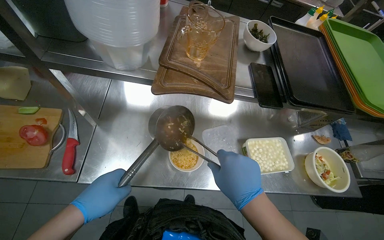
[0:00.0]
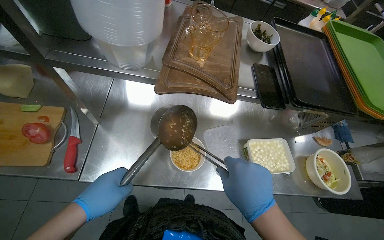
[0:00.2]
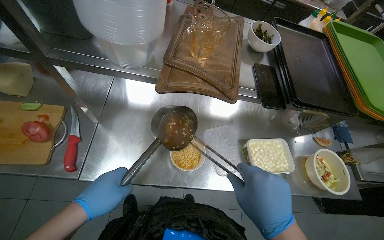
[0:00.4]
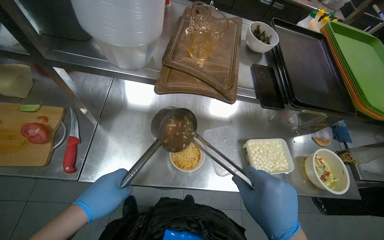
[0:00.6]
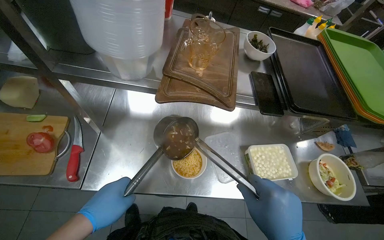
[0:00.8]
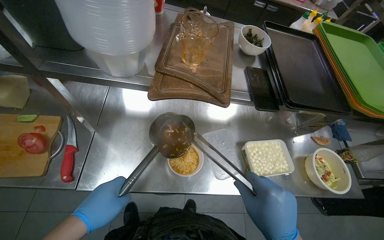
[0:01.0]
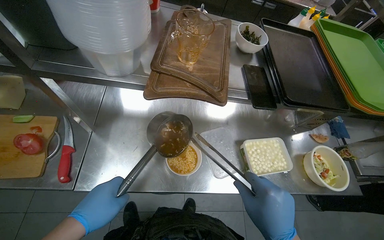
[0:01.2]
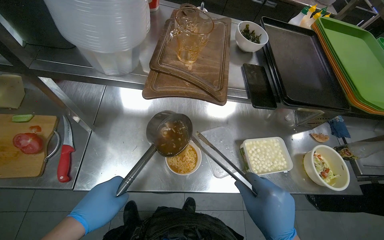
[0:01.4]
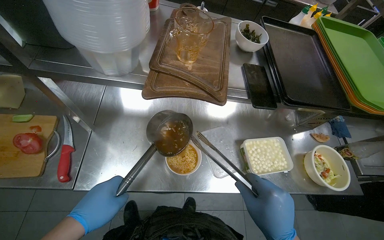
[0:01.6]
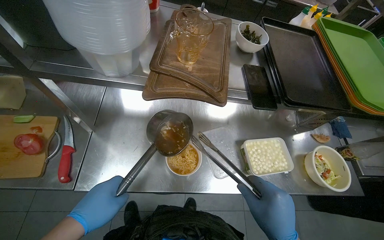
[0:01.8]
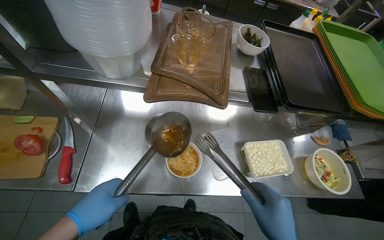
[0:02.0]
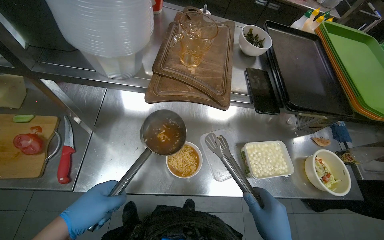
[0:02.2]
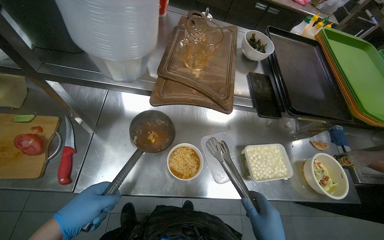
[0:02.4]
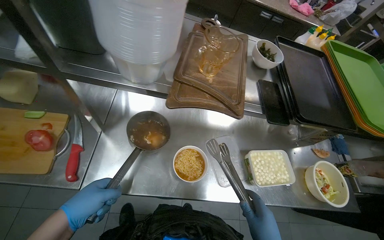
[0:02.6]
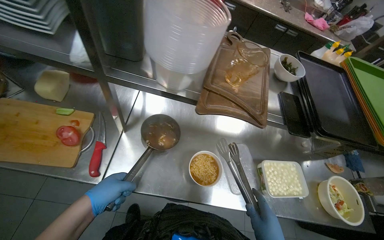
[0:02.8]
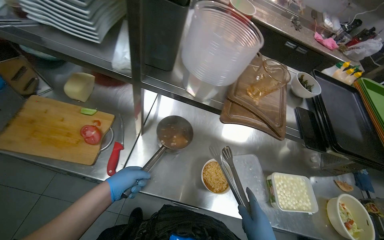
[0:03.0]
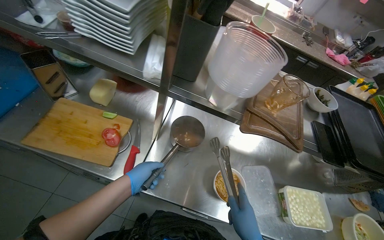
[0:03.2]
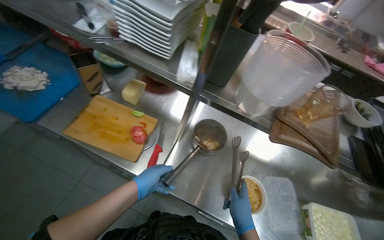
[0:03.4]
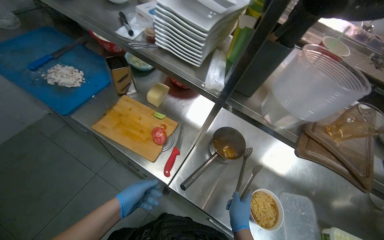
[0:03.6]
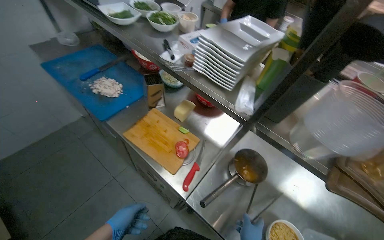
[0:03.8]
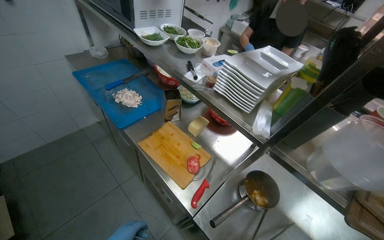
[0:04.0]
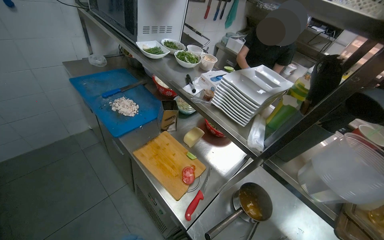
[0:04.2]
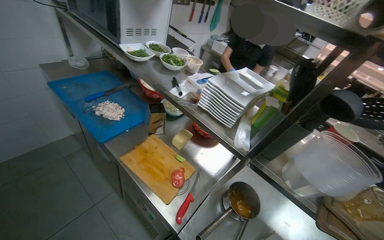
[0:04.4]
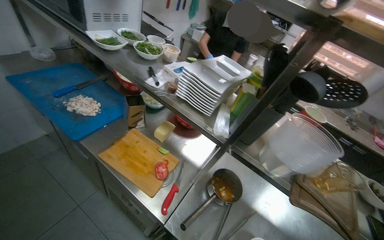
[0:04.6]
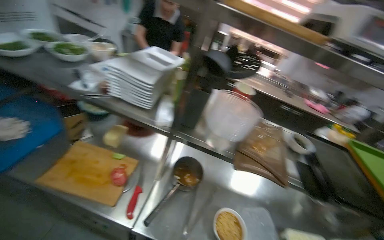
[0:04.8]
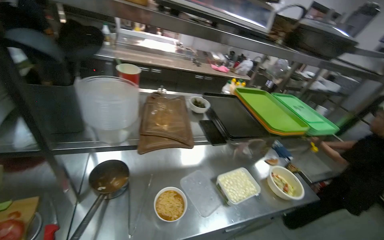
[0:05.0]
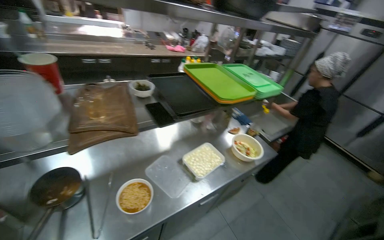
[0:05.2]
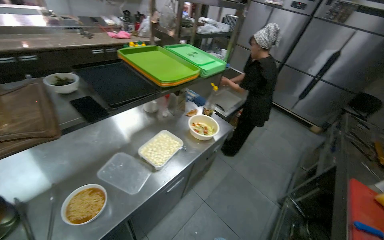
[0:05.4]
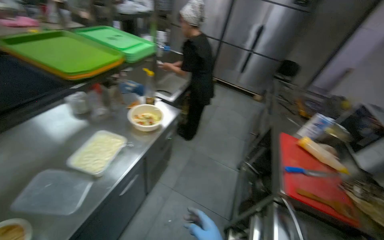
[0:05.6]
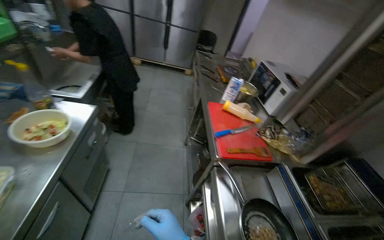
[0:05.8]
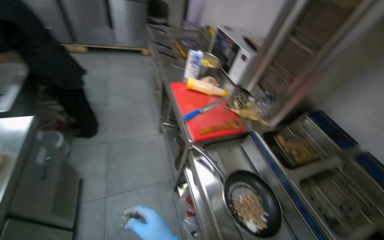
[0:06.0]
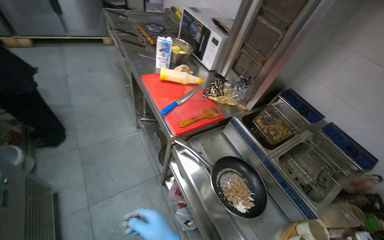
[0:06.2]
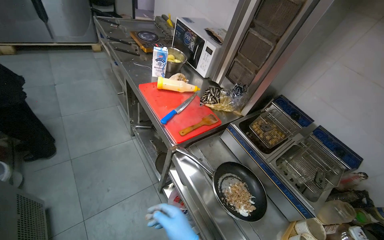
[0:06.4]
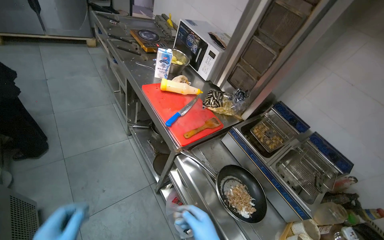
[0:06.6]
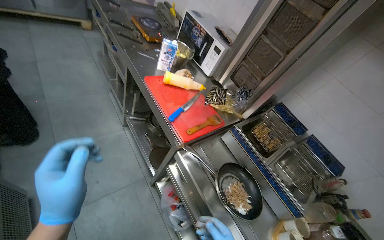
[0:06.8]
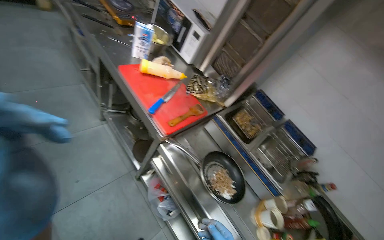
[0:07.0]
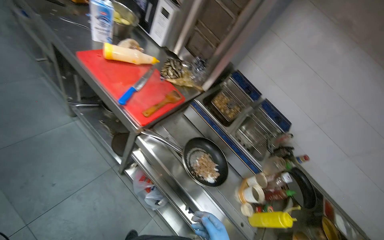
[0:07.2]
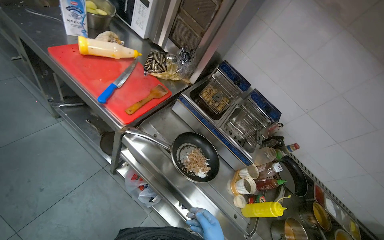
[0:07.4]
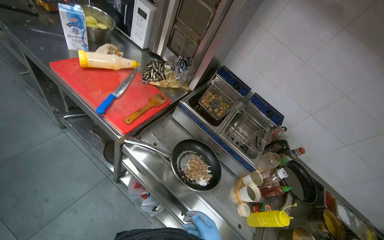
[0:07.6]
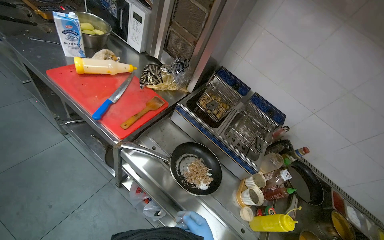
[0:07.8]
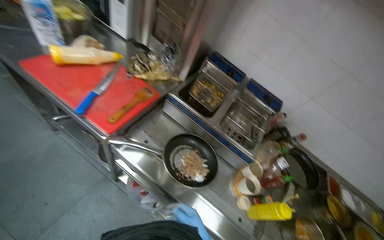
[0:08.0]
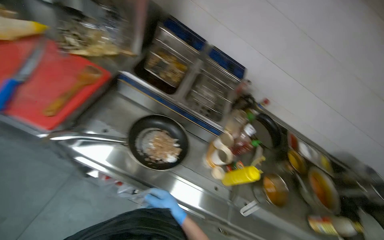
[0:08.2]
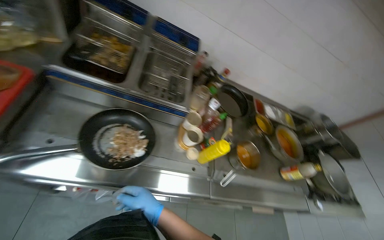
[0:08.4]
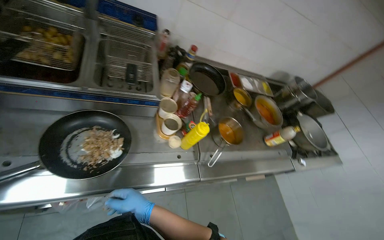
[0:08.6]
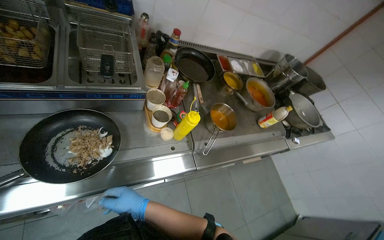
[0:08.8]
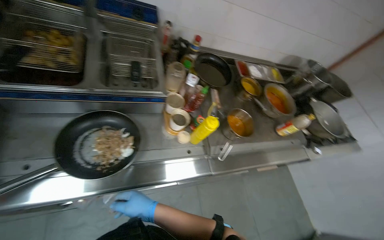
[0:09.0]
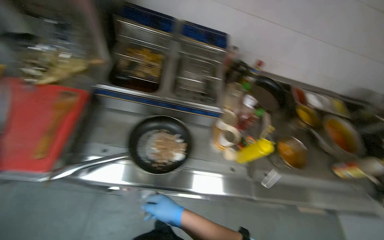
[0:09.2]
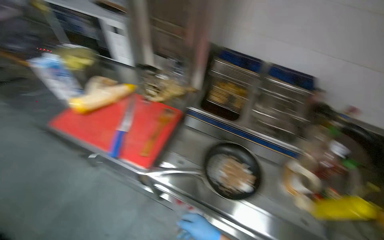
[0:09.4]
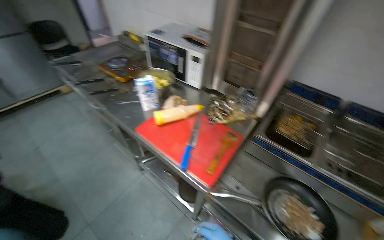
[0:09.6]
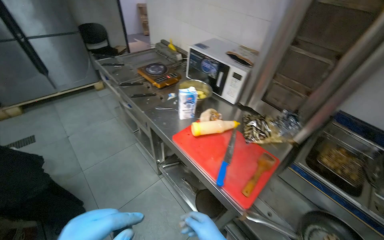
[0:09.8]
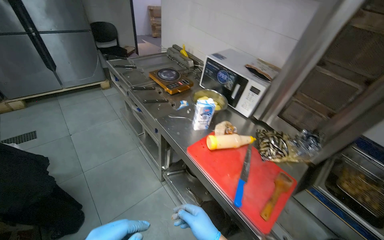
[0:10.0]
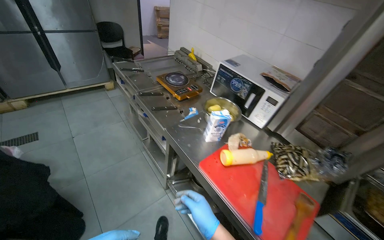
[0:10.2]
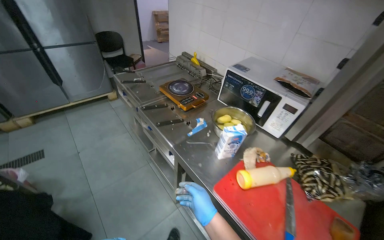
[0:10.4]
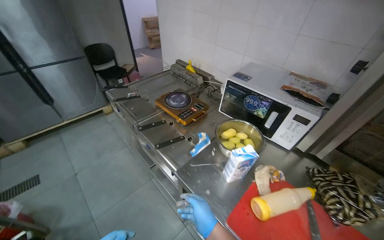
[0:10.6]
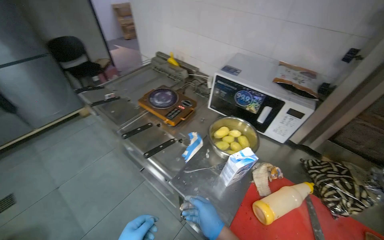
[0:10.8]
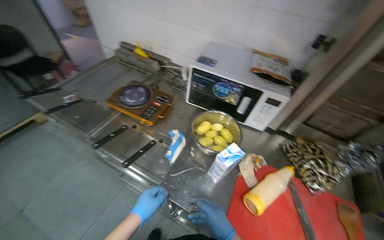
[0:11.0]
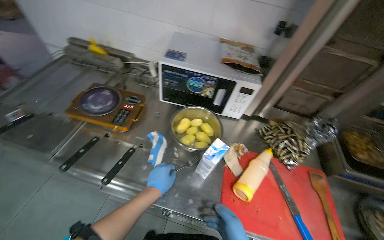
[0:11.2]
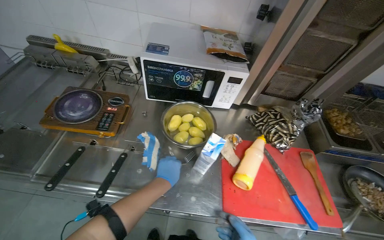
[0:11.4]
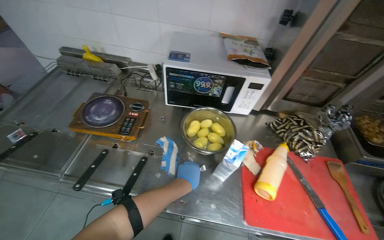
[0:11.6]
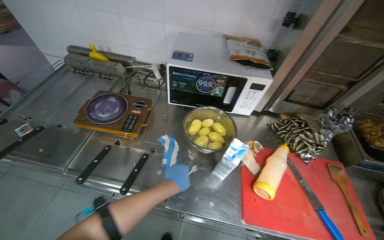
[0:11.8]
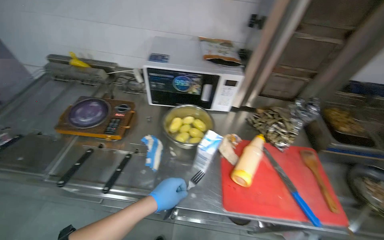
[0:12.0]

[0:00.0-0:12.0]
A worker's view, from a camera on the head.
Job: preparing food.
The whole recording: Peeling carrots and performing other tasks. The worker peels the carrots and performs other tasks in between.
0:03.0 to 0:04.4: The wearer's head swings about 30 degrees to the left. The camera pitches upward, by about 20 degrees.
0:04.4 to 0:06.0: The camera travels some 80 cm. The wearer's head swings about 145 degrees to the right. The view tilts about 40 degrees downward.
0:06.0 to 0:07.6: The wearer's head swings approximately 35 degrees to the right. The view tips downward by about 15 degrees.
0:07.6 to 0:09.0: The wearer's head swings about 45 degrees to the right. The wearer looks some 30 degrees further downward.
0:09.0 to 0:10.4: The camera is carried some 90 cm. The wearer's head swings about 65 degrees to the left. The view tilts roughly 25 degrees upward.
0:10.4 to 0:12.0: The head turns to the right by approximately 45 degrees.

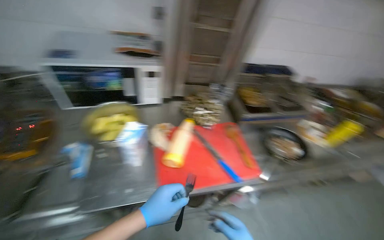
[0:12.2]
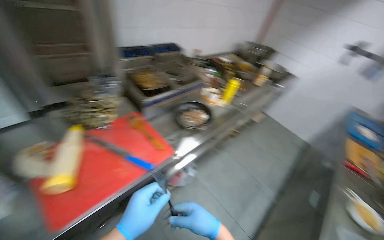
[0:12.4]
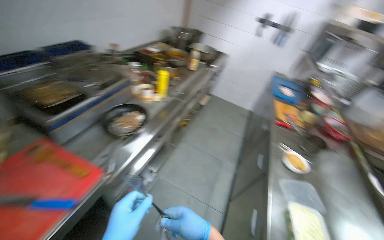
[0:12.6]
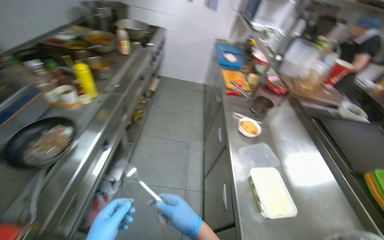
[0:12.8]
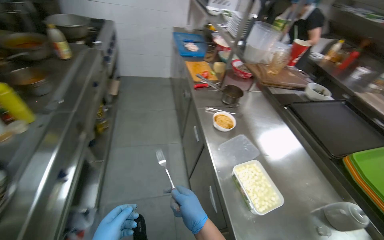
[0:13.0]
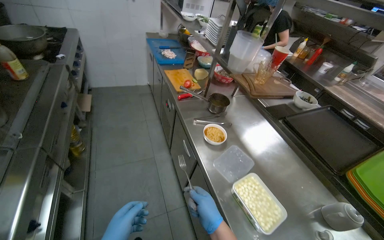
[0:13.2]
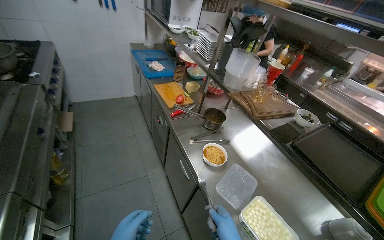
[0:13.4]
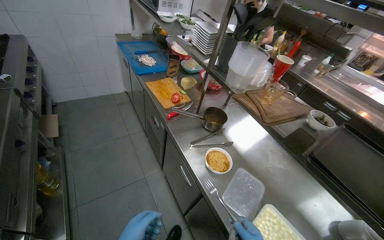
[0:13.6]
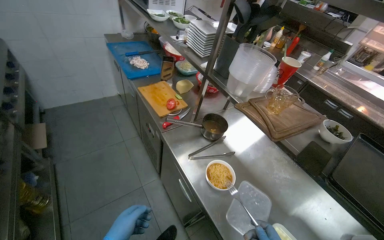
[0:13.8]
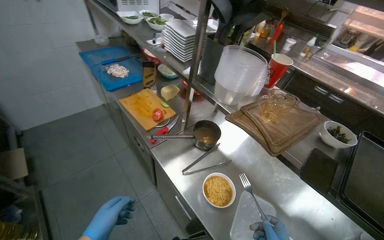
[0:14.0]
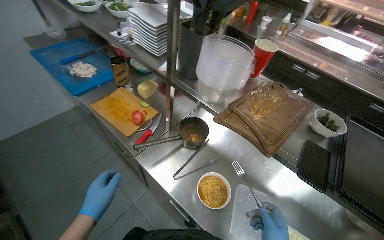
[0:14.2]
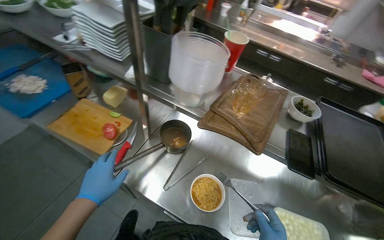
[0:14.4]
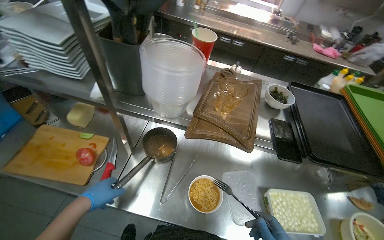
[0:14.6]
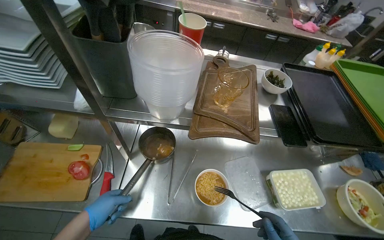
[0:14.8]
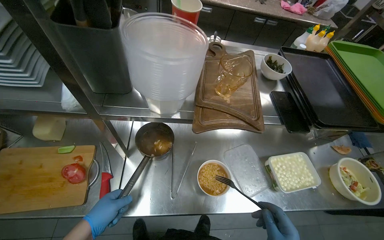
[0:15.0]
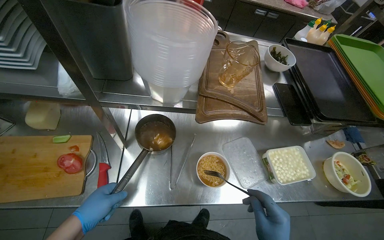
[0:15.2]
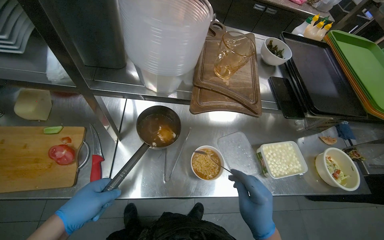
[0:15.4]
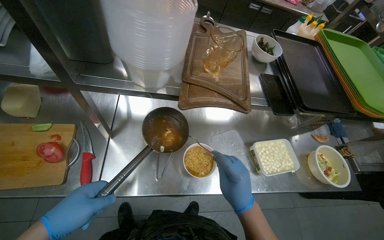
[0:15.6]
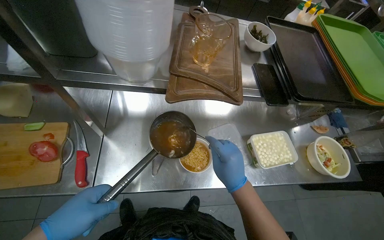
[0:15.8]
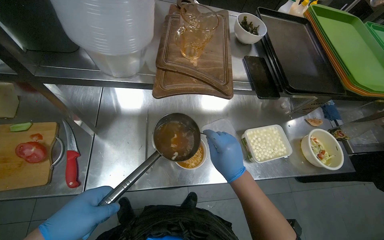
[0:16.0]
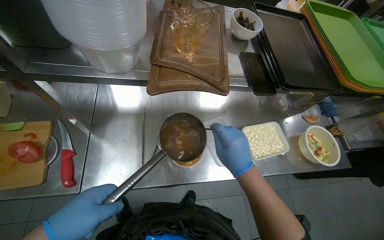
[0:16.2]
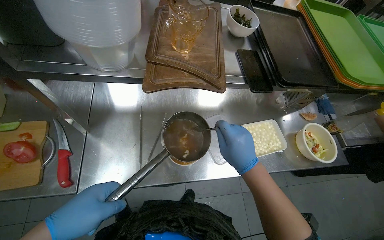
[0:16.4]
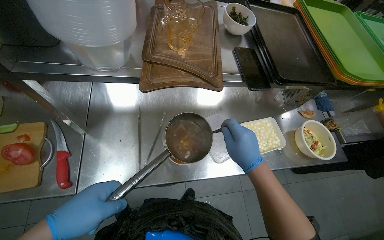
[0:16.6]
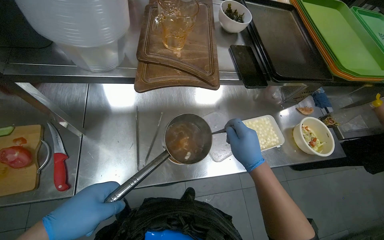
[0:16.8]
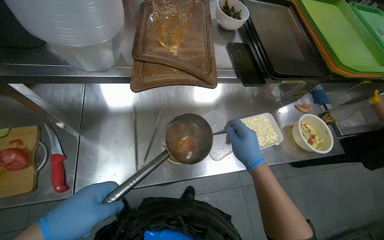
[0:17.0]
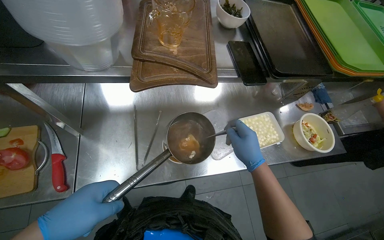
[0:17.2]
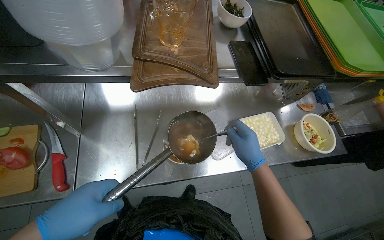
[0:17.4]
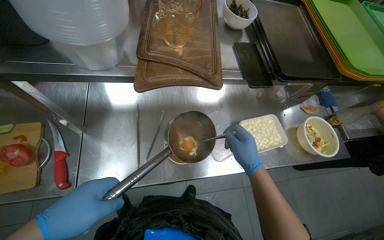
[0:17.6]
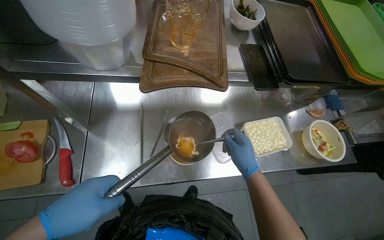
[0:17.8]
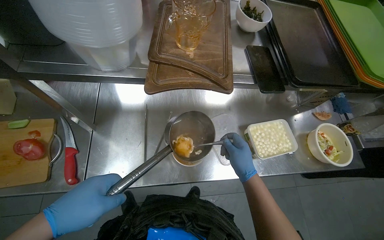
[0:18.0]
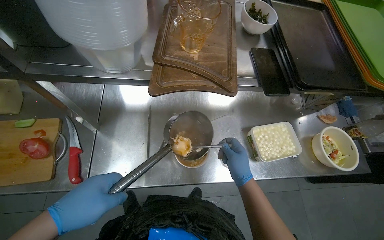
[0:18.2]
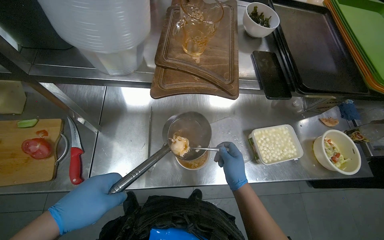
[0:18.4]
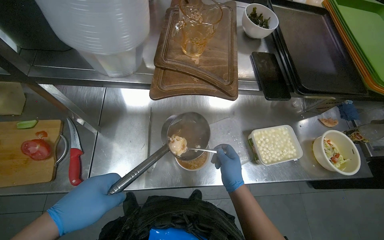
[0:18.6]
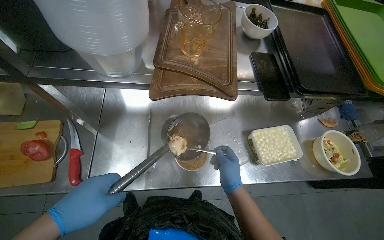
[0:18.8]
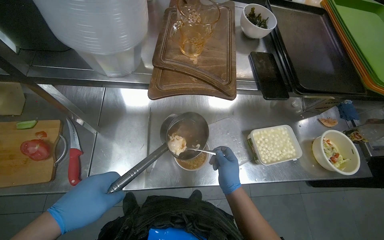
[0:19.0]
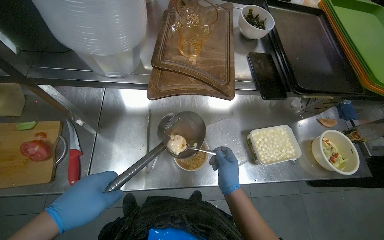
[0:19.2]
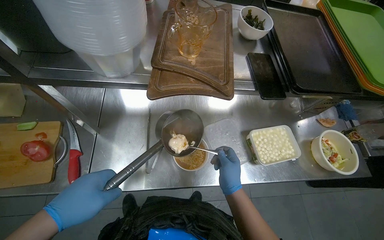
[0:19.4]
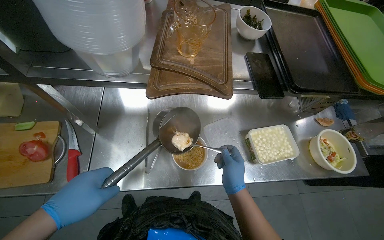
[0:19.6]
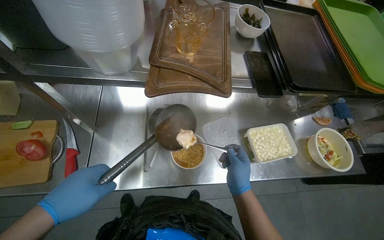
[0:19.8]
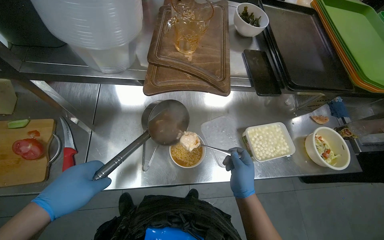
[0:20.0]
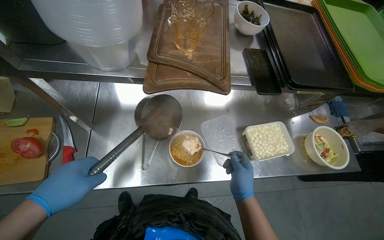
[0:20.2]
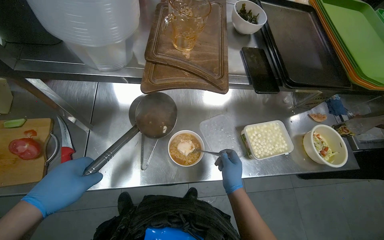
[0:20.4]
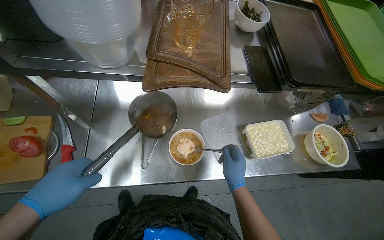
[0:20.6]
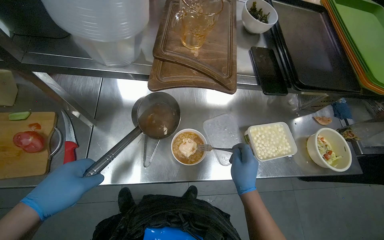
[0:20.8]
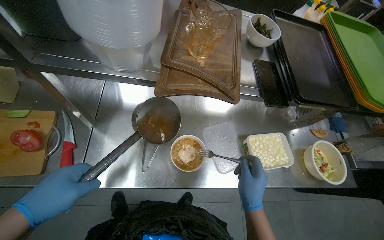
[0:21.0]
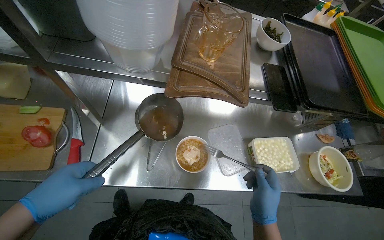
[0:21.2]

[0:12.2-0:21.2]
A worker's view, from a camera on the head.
Job: preparing food.
The whole recording: Peeling carrots and performing other tasks. The worker peels the carrots and performs other tasks in between.
0:12.2 to 0:13.8: The camera is carried roughly 1 m. The wearer looks about 110 degrees further to the right. The wearer looks some 25 degrees further downward.
0:13.8 to 0:15.2: The head travels approximately 40 cm. The head rotates about 60 degrees to the right. The camera pitches downward, by some 25 degrees.
0:16.6 to 0:18.2: The hands make small movements and keep their place.
0:18.2 to 0:19.8: The hands make small movements and keep their place.
0:19.8 to 0:21.2: The hands stay close to where they were, moving slightly.
